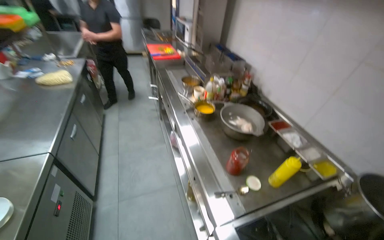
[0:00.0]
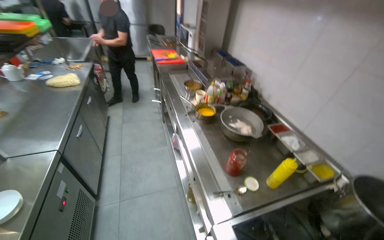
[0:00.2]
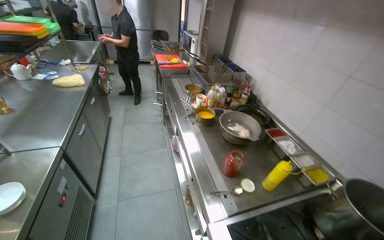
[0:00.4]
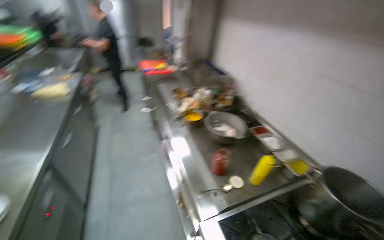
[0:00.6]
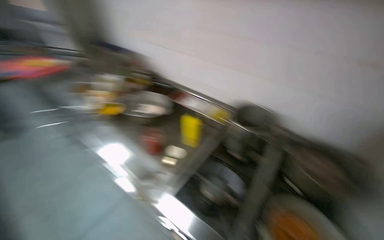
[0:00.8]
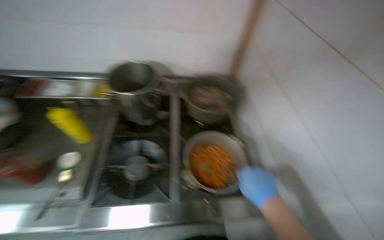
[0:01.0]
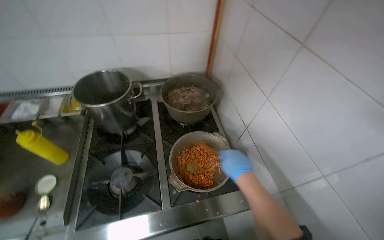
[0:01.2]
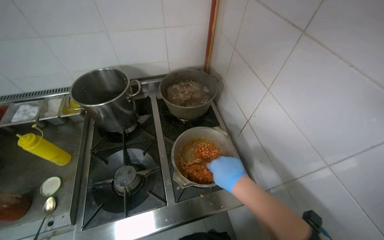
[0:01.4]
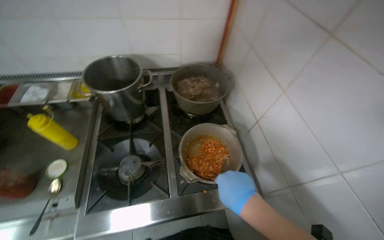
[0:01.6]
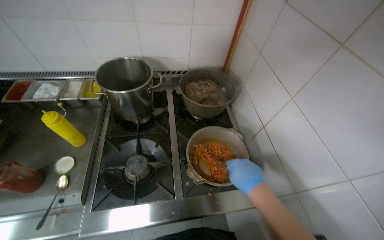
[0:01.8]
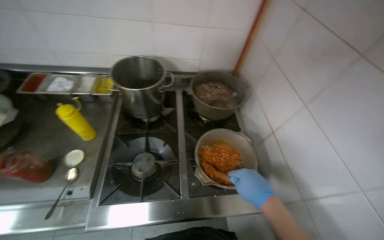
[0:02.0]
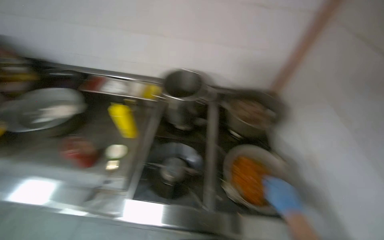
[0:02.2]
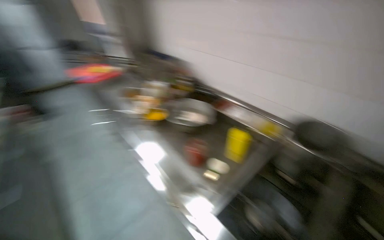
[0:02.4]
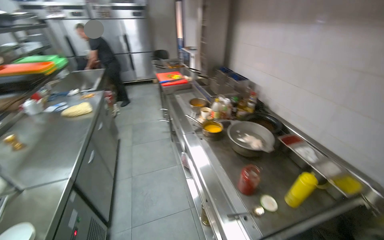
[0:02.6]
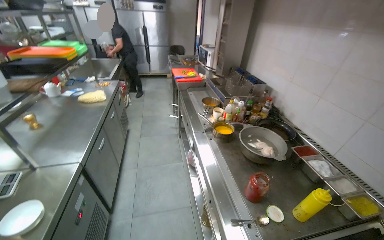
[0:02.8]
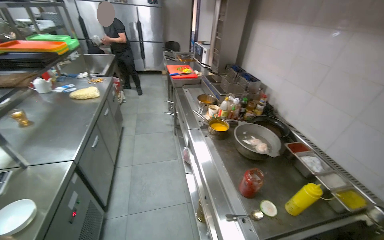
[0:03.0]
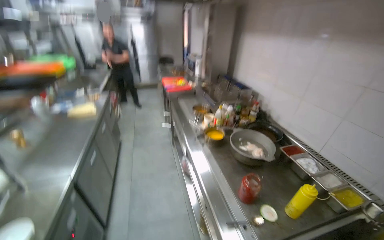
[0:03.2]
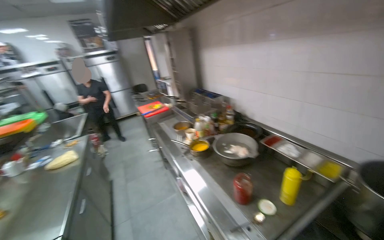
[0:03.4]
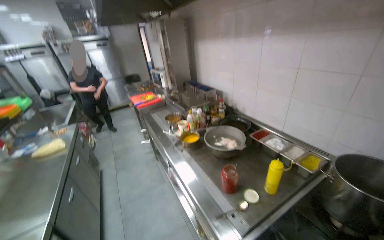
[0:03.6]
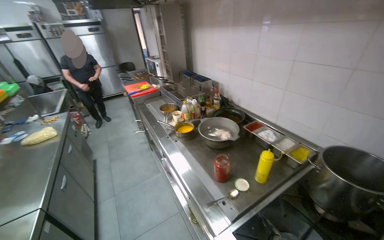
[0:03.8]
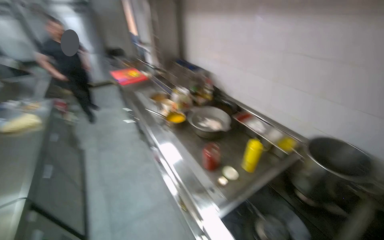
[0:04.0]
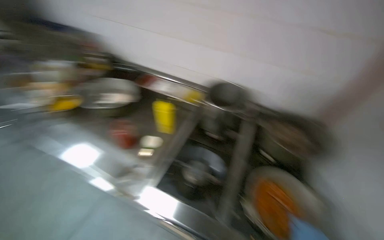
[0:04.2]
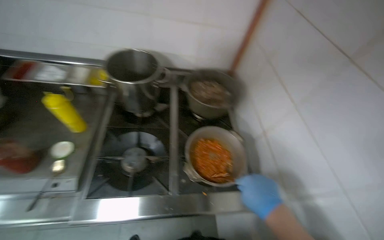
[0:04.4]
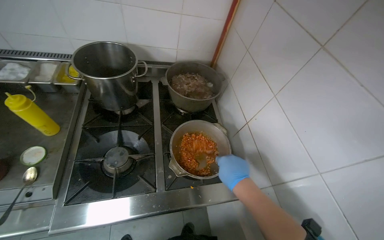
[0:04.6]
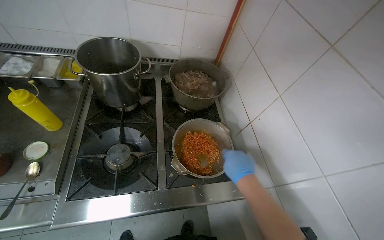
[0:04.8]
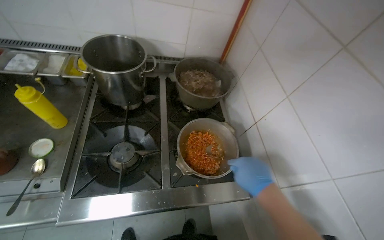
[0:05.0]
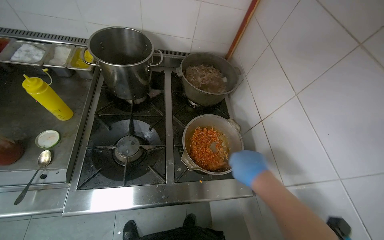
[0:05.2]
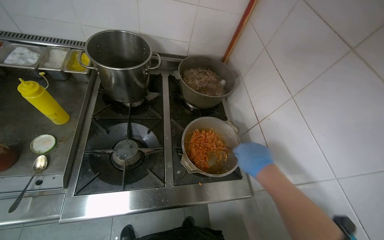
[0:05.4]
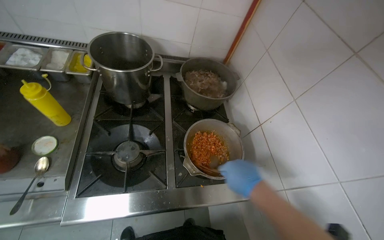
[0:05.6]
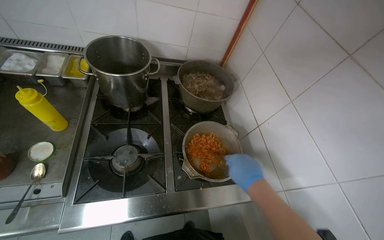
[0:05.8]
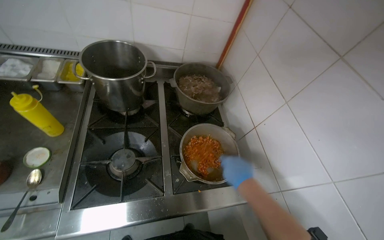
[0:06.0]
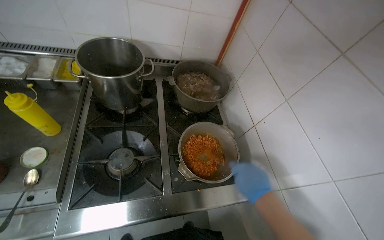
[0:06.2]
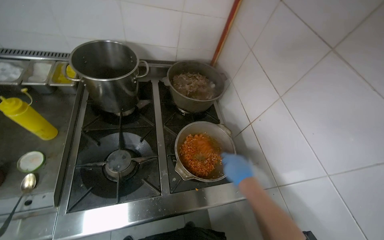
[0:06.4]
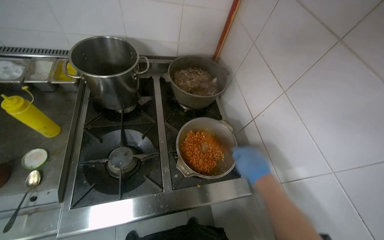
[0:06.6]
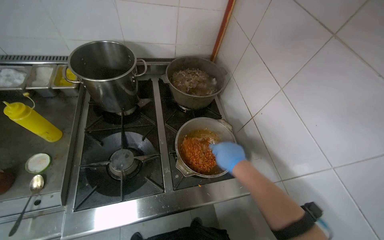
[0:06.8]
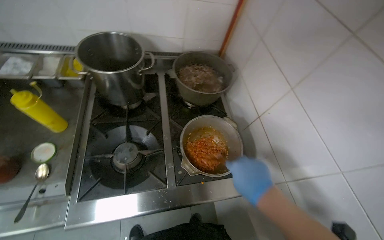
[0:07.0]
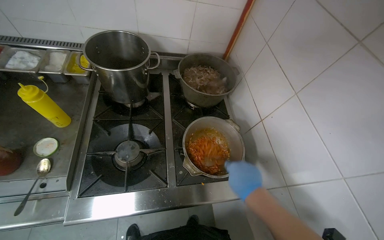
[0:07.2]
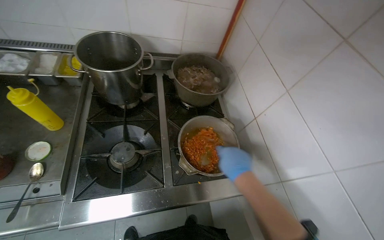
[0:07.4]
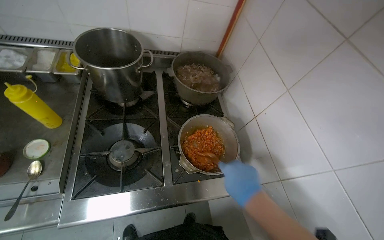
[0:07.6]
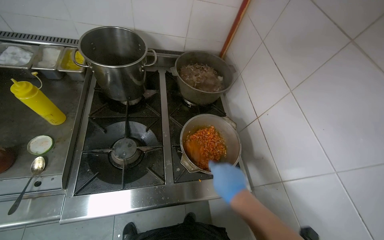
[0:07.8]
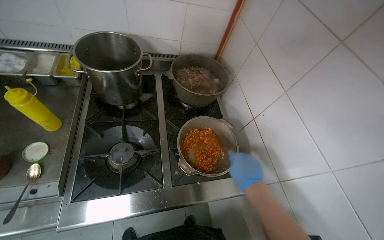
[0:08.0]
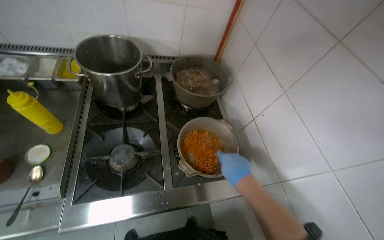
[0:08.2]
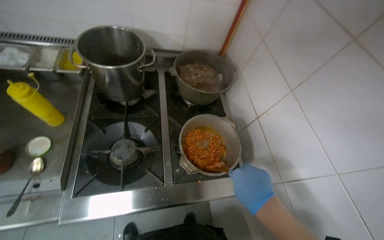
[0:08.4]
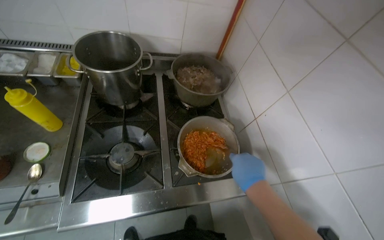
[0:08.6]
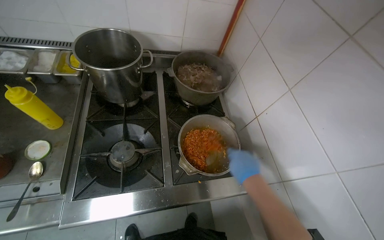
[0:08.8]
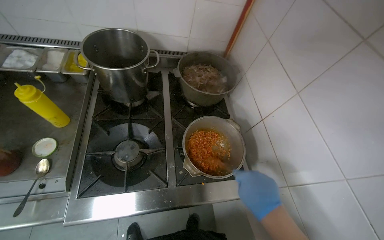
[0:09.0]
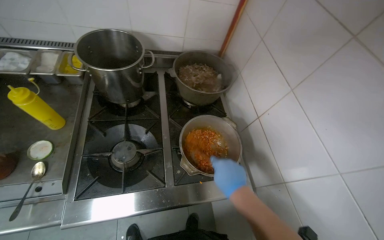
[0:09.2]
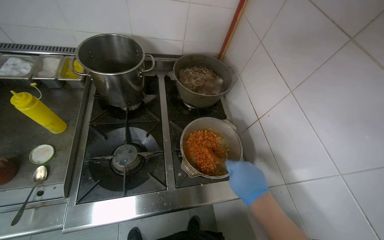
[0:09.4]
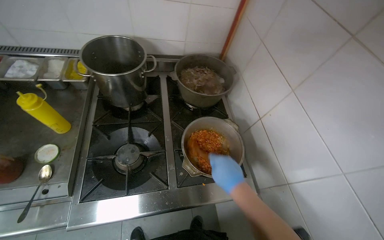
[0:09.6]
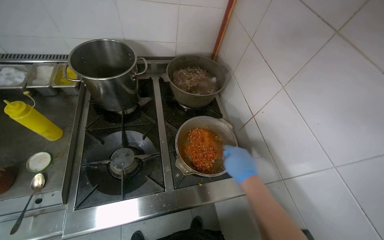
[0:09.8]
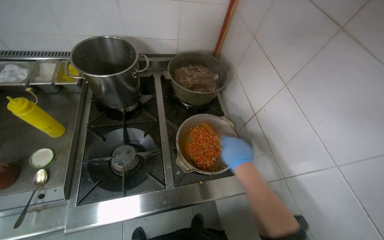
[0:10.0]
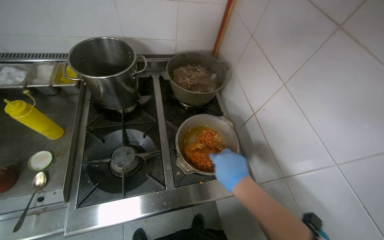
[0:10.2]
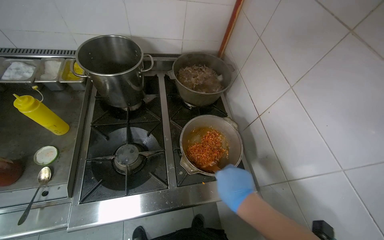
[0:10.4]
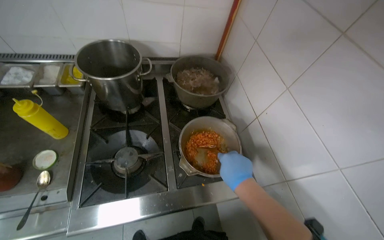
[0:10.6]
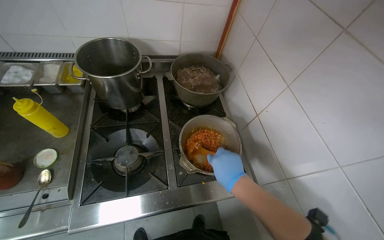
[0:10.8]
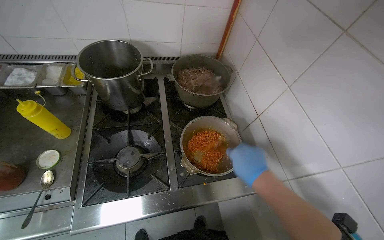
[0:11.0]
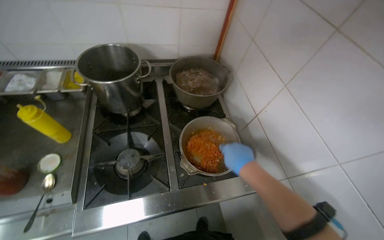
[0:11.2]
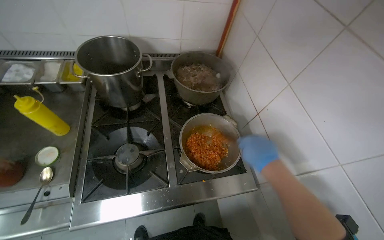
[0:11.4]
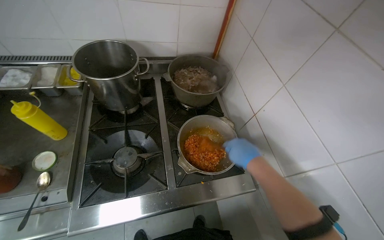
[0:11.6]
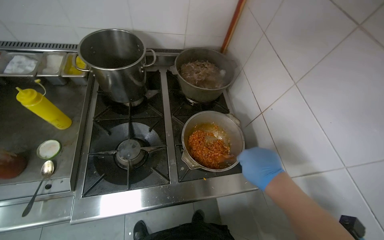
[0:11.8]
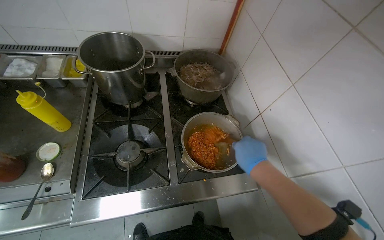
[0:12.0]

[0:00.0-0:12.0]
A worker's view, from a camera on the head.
Job: preparing food.
The whole recording: Adding product from refrigerator into meal. The worker takes a product from the refrigerator and mixes it into the meal.
0:00.0 to 0:01.6: The head rotates some 80 degrees to the right. The wearer looks about 15 degrees further downward.
0:03.0 to 0:04.4: The wearer looks approximately 80 degrees further to the right. The view tilts approximately 20 degrees downward.

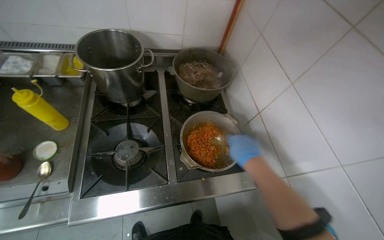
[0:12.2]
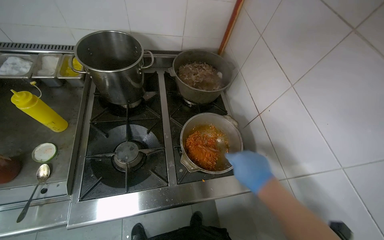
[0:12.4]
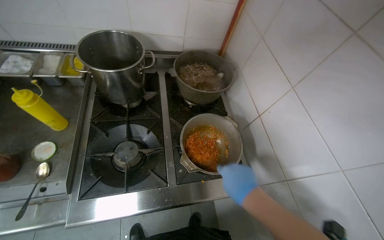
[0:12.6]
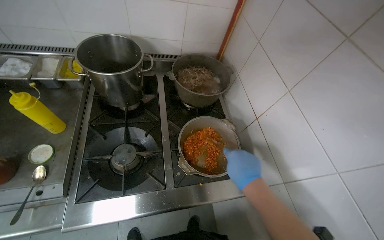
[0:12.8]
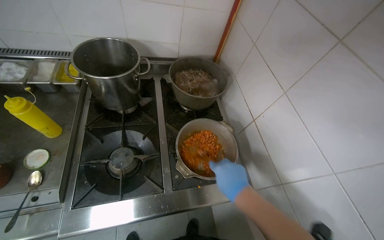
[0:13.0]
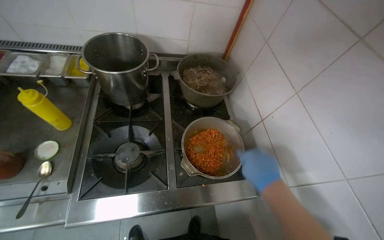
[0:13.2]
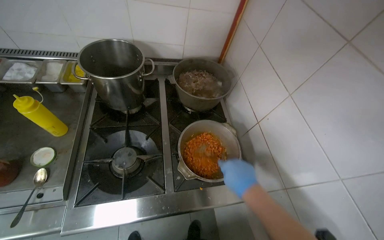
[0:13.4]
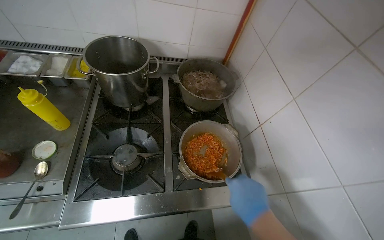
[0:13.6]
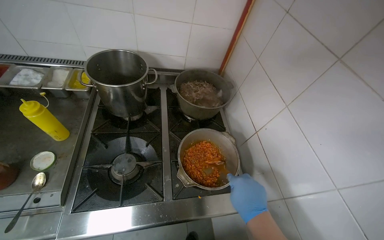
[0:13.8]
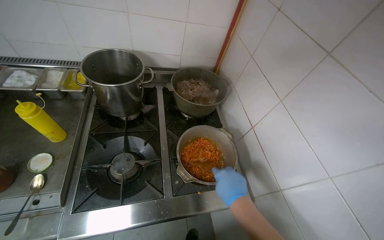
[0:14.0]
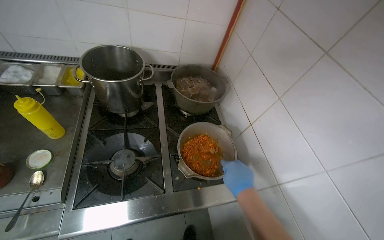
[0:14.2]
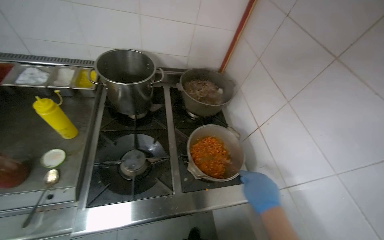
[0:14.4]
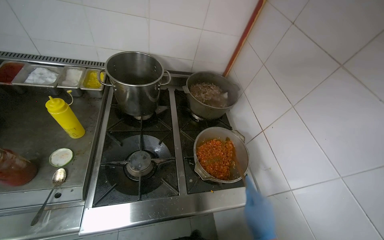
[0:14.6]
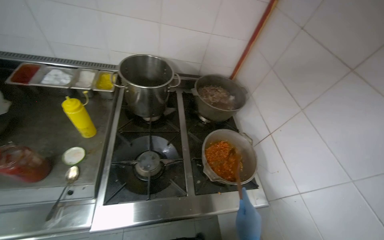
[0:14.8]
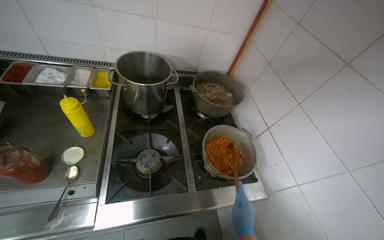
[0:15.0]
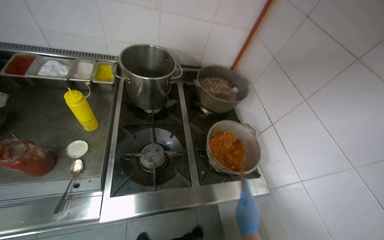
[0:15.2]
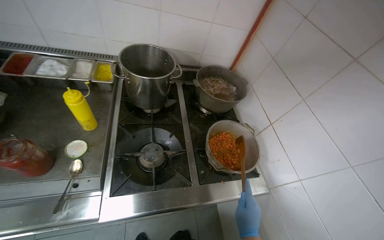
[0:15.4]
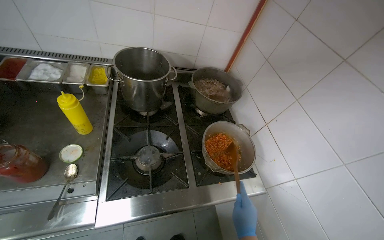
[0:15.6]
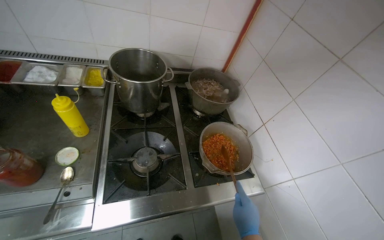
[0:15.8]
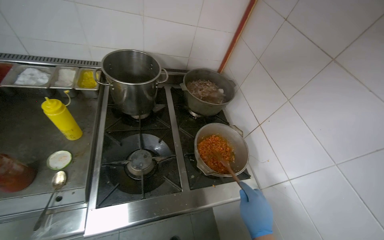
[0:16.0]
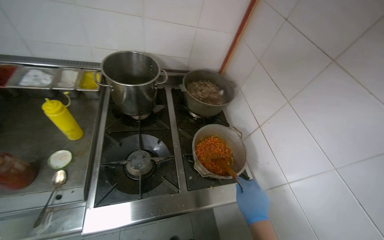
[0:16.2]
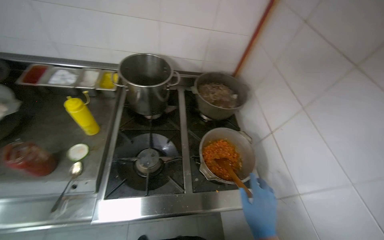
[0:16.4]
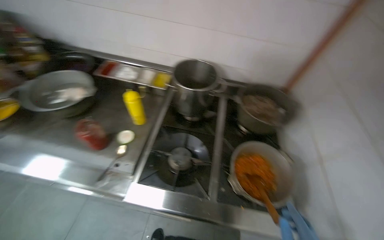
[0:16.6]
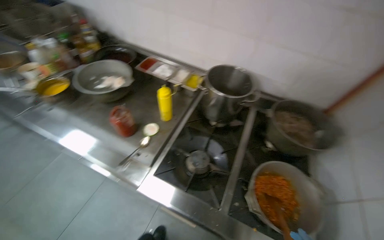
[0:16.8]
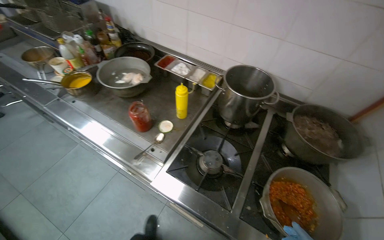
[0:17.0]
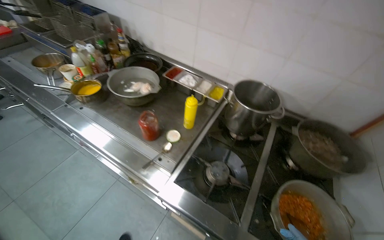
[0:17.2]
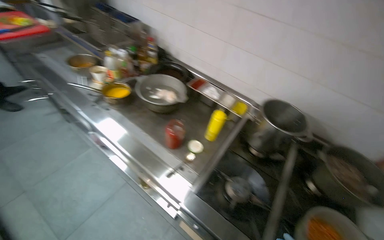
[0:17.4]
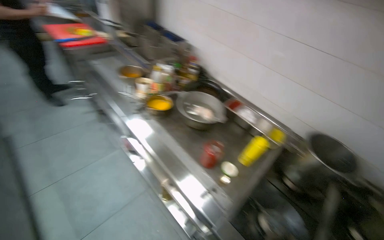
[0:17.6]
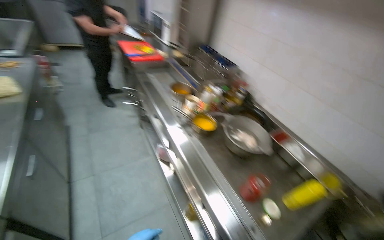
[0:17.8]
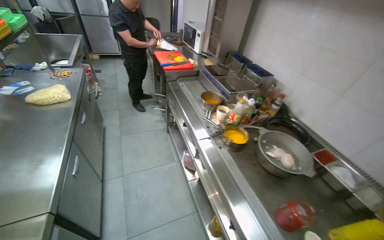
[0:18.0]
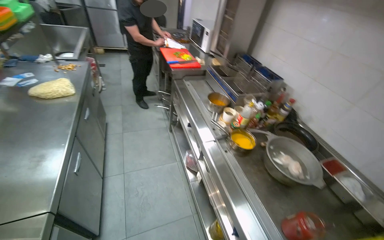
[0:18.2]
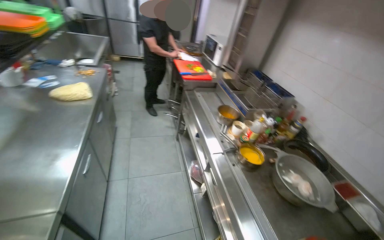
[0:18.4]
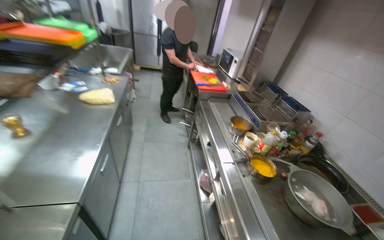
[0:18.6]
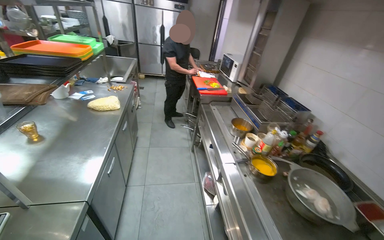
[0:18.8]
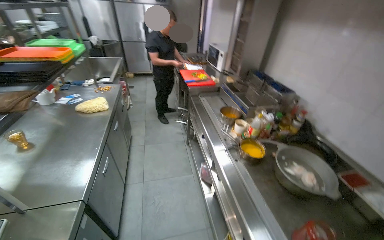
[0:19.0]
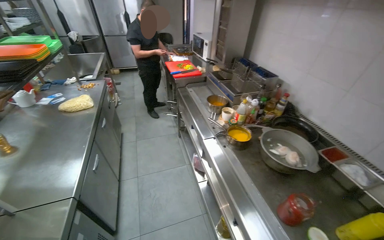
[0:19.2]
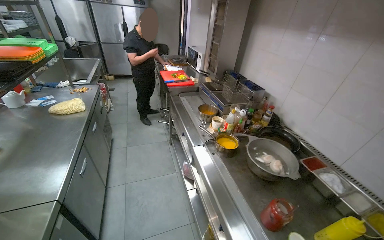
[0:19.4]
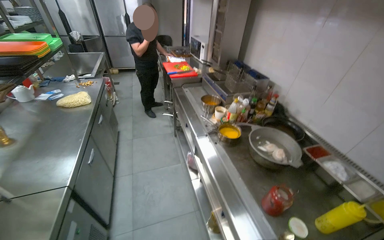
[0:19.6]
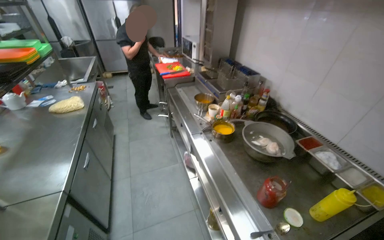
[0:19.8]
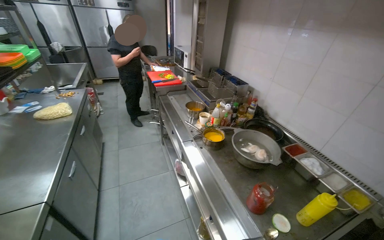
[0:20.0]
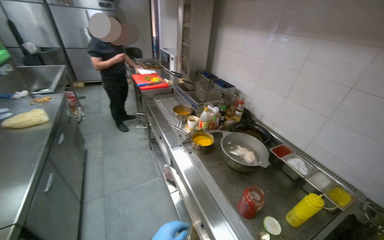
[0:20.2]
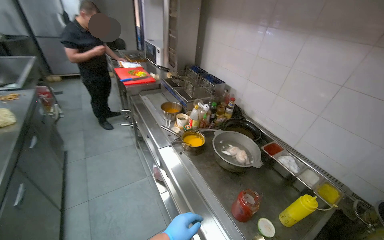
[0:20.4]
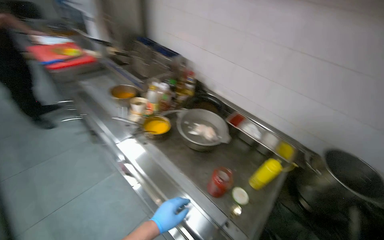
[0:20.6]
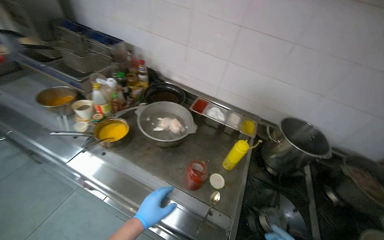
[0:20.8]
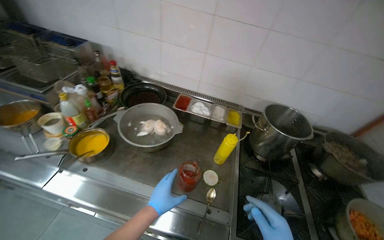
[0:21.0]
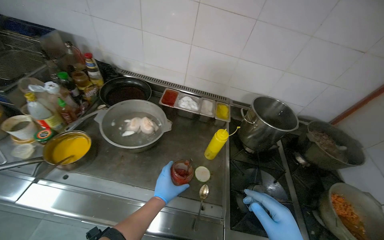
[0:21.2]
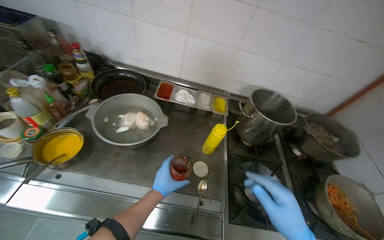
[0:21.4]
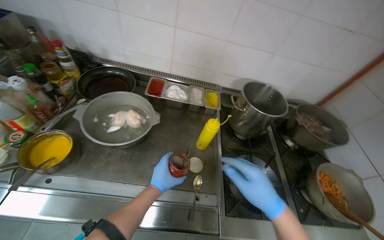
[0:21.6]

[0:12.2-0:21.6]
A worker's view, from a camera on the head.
Job: preparing food.
The whole recording: Adding product from refrigerator into meal. The worker takes a product from the refrigerator and mixes it into the meal.
0:15.4 to 0:17.0: The head rotates roughly 40 degrees to the left.
0:17.0 to 0:18.4: The wearer moves about 60 cm. The wearer looks some 45 degrees further to the left. The camera pitches upward, by roughly 20 degrees.
0:20.0 to 0:21.6: The head rotates about 65 degrees to the right. The camera pitches downward, by roughly 25 degrees.
